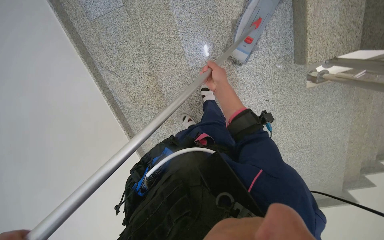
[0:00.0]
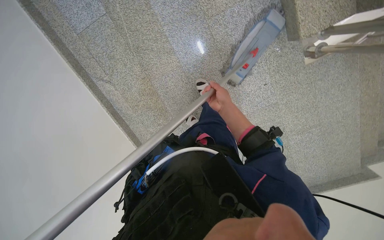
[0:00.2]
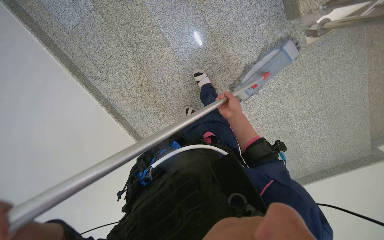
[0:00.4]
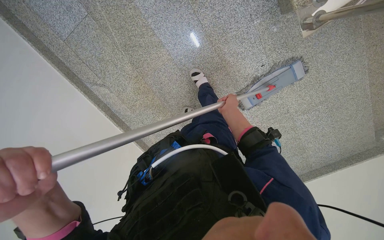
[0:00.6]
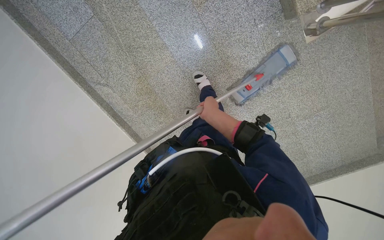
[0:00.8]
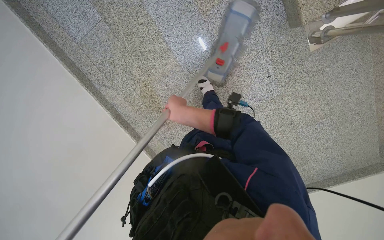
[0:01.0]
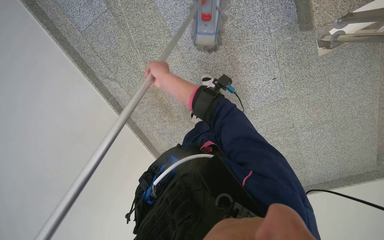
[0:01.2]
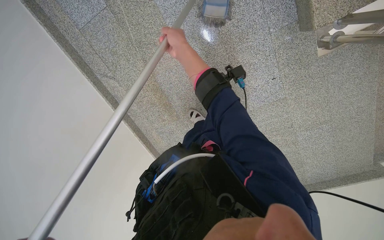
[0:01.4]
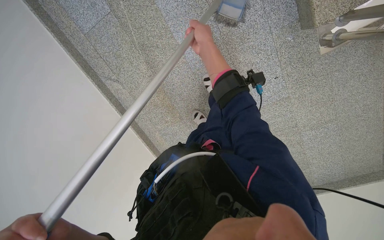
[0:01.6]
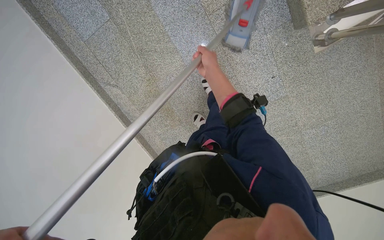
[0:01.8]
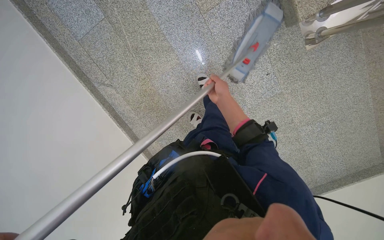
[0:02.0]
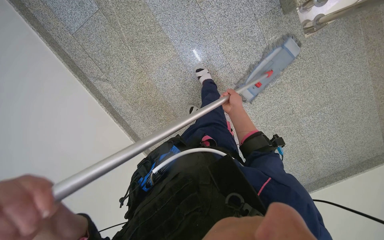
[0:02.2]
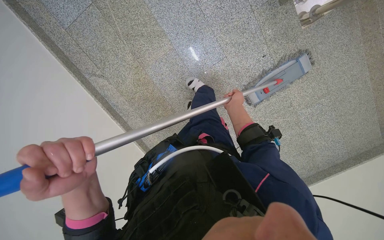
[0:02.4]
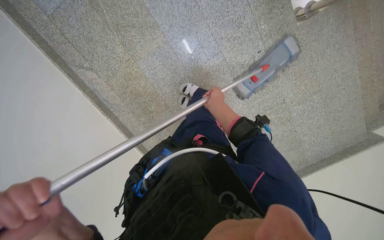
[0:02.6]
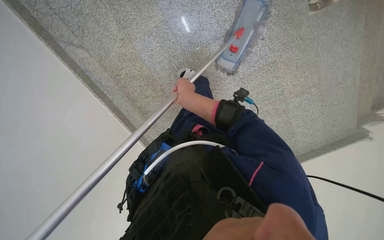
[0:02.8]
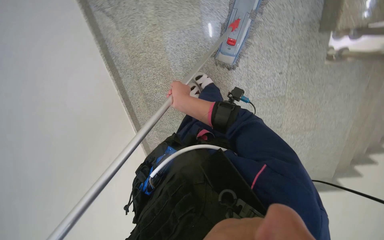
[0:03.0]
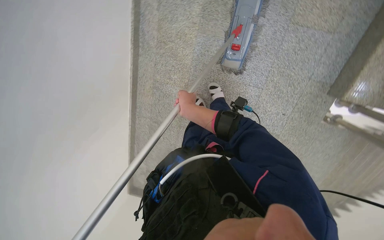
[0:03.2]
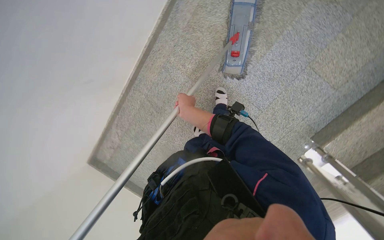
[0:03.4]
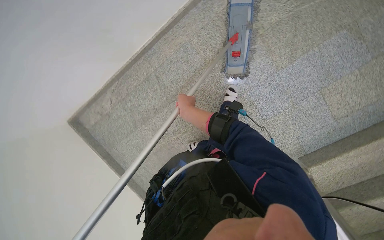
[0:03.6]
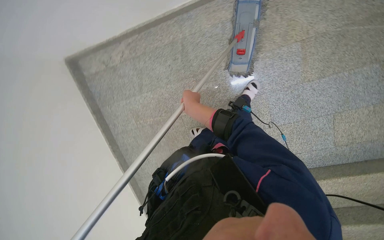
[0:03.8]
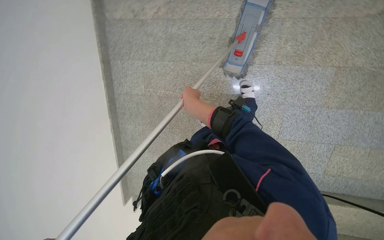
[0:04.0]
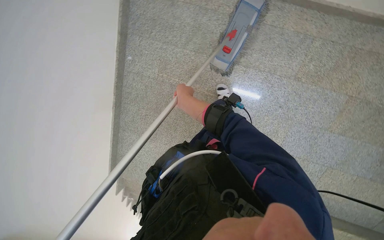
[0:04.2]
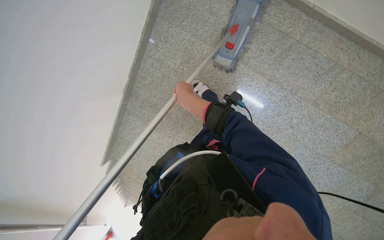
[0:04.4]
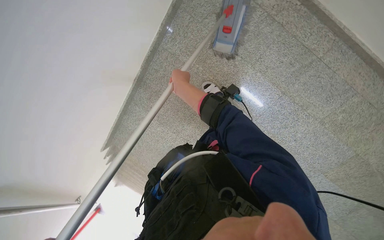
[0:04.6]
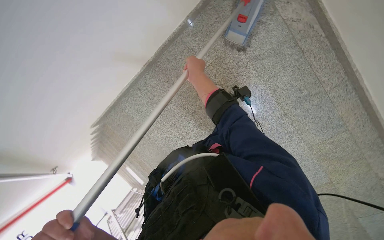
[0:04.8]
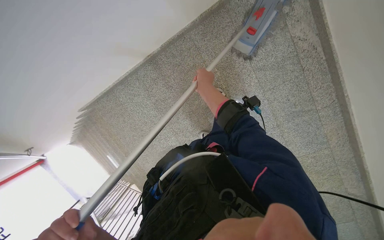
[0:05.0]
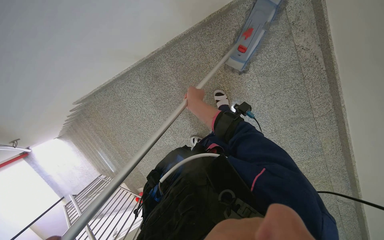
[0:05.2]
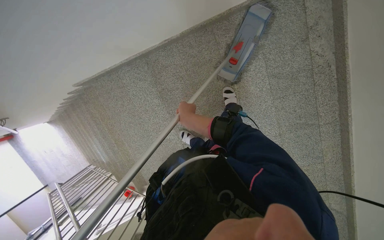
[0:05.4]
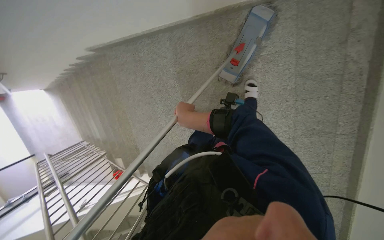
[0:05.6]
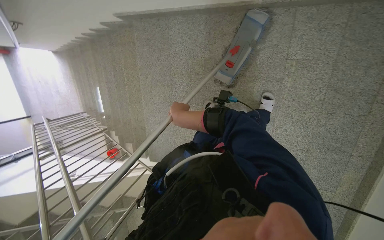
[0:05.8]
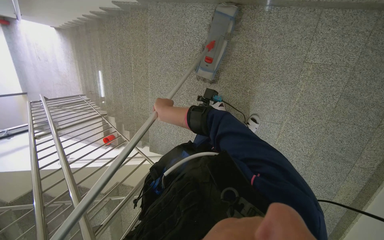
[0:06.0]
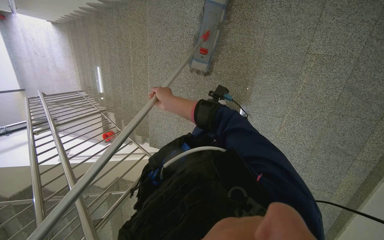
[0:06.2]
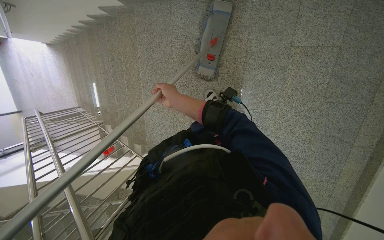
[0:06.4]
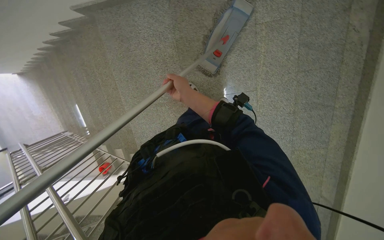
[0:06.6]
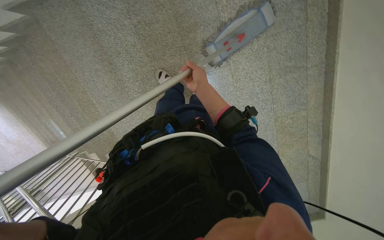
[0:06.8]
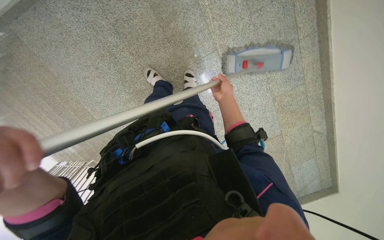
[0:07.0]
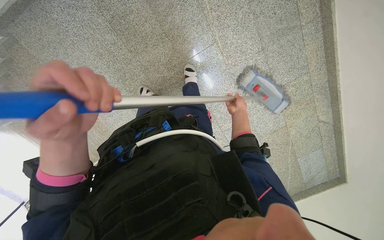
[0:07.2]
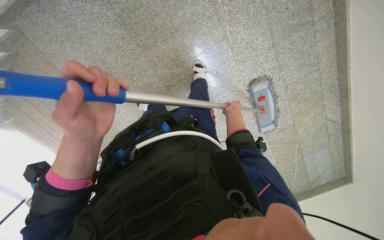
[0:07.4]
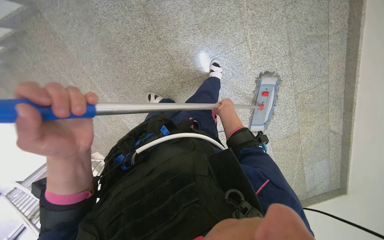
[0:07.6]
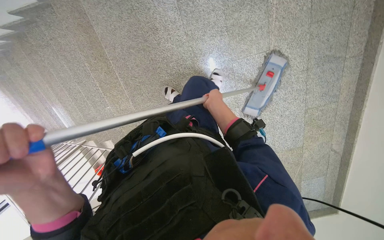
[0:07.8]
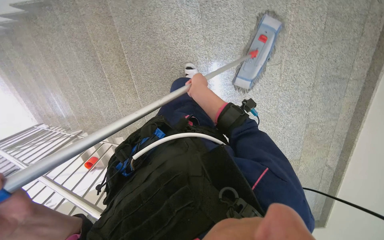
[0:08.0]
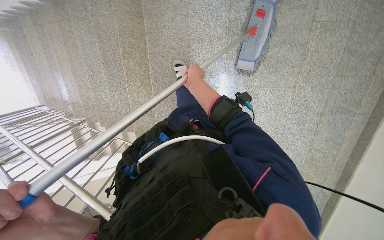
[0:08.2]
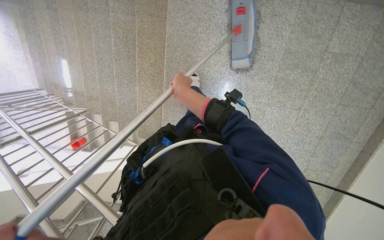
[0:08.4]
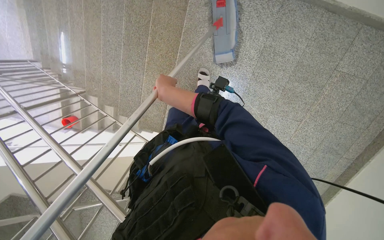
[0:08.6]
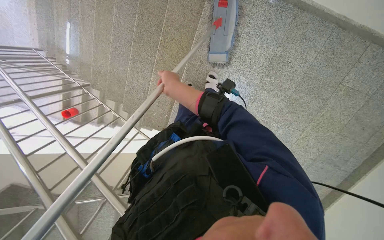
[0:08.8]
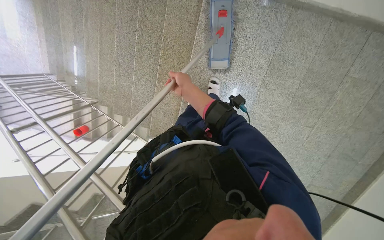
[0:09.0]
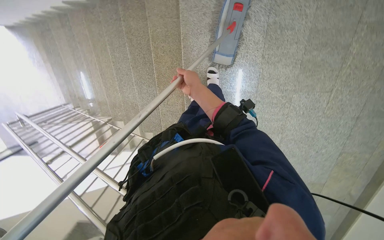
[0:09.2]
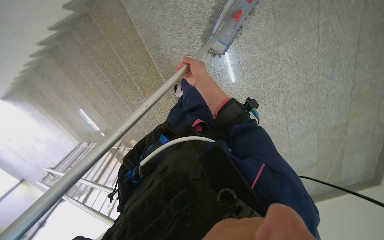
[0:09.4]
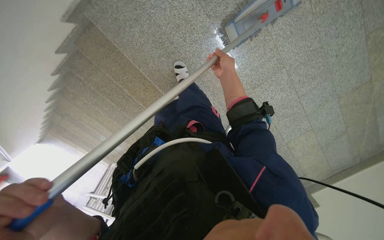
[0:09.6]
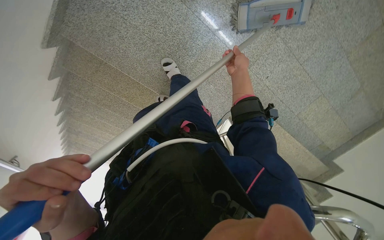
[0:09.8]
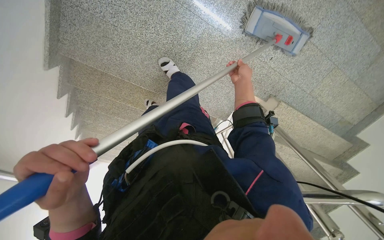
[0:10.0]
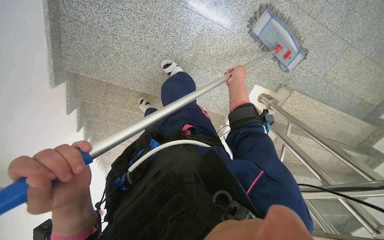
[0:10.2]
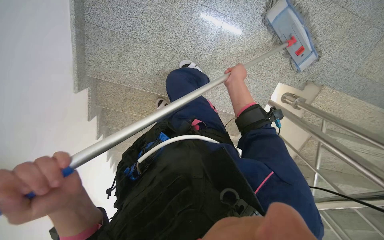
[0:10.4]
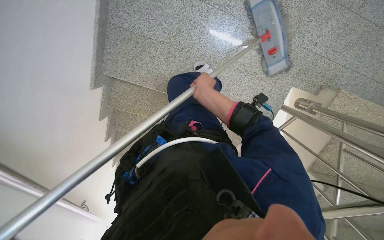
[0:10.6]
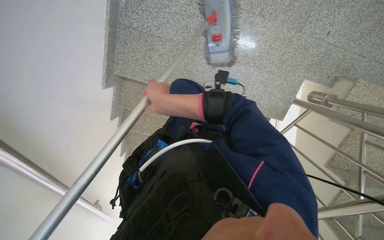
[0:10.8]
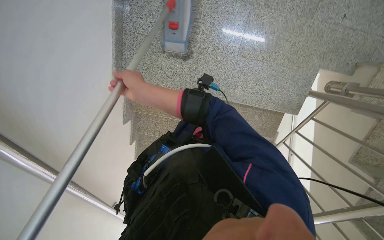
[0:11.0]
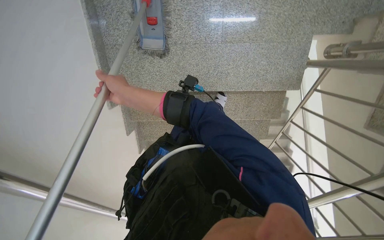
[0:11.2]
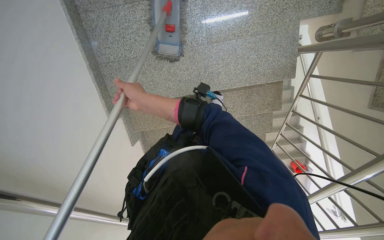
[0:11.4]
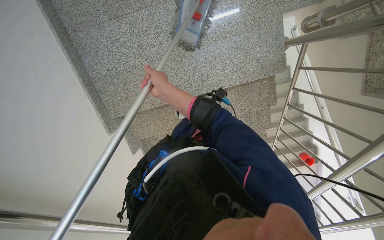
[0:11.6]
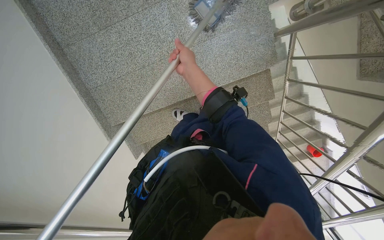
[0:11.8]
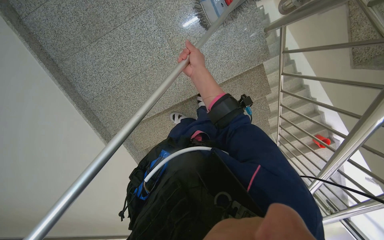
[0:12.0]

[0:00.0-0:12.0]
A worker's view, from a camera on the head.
Job: mopping floor.
The whole recording: Mopping staircase floor. The worker cleans and reattaches the mop head to continue mopping the staircase floor.
0:00.0 to 0:01.6: The right hand travels to the left and back again, some 15 cm each way.
0:01.6 to 0:03.0: The right hand travels down the picture by some 40 cm.
0:03.0 to 0:04.4: The camera is carried about 50 cm. The view swings about 35 degrees to the right. The scene turns roughly 120 degrees clockwise in the picture.
0:04.4 to 0:06.0: The head travels about 70 cm. The camera sweeps to the right, by some 30 degrees. Everything in view rotates about 70 degrees clockwise.
0:06.0 to 0:07.6: The scene rotates counterclockwise by about 35 degrees.
0:07.6 to 0:09.0: The camera is carried approximately 70 cm. The scene turns approximately 35 degrees clockwise in the picture.
0:09.0 to 0:10.4: The camera sweeps to the left, by some 35 degrees. The view tilts approximately 10 degrees downward. The scene turns approximately 80 degrees counterclockwise in the picture.

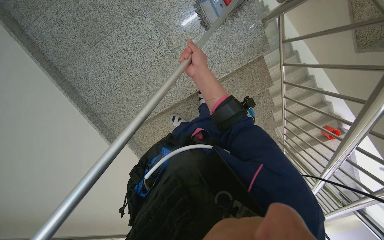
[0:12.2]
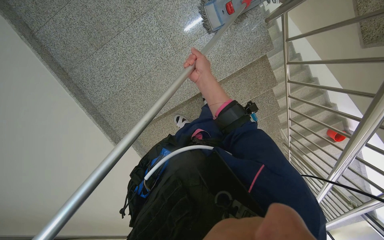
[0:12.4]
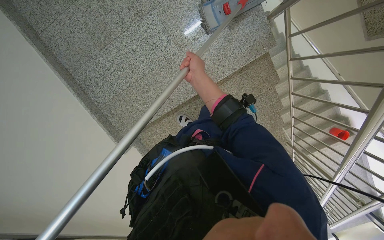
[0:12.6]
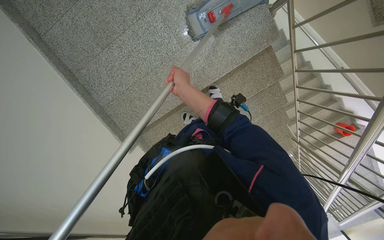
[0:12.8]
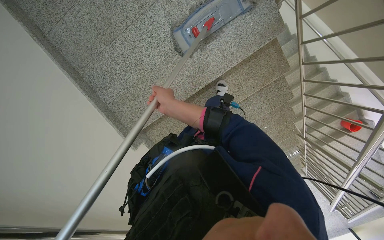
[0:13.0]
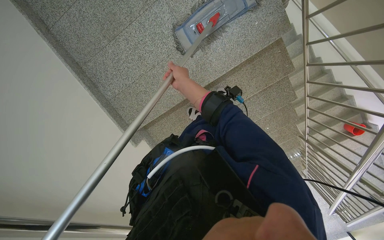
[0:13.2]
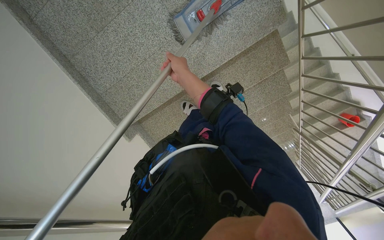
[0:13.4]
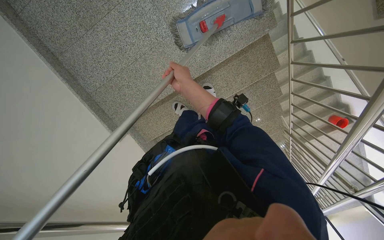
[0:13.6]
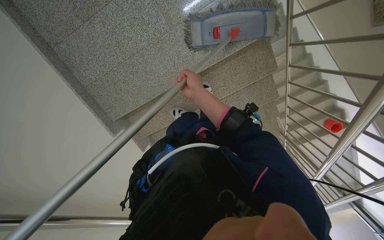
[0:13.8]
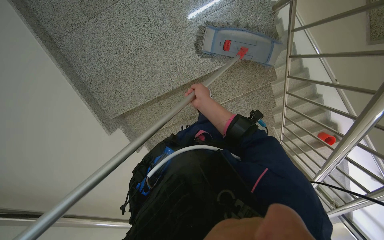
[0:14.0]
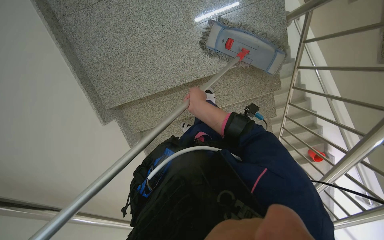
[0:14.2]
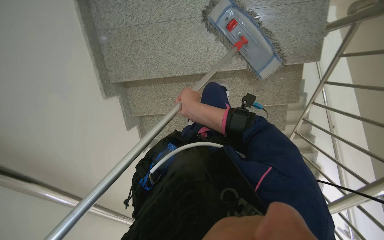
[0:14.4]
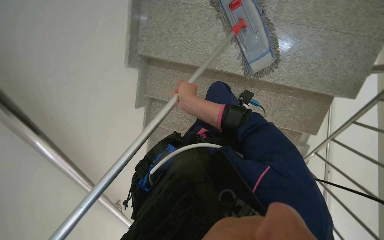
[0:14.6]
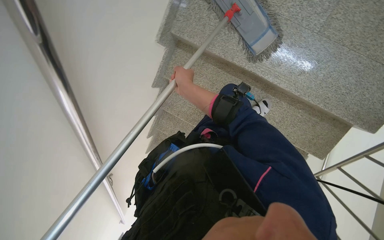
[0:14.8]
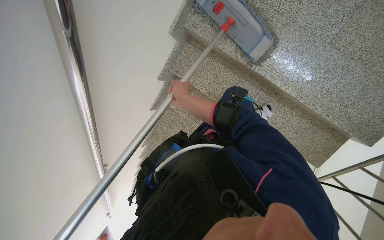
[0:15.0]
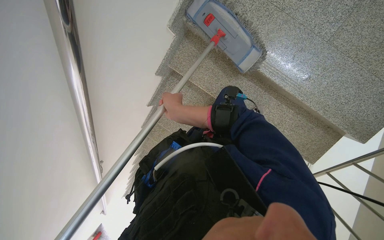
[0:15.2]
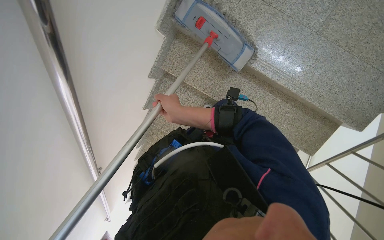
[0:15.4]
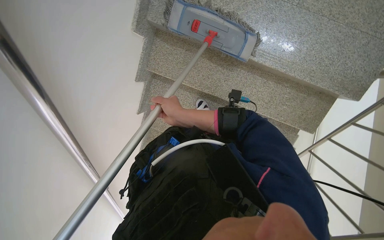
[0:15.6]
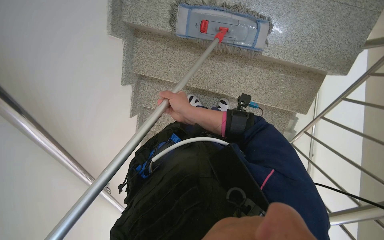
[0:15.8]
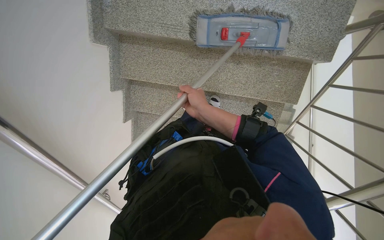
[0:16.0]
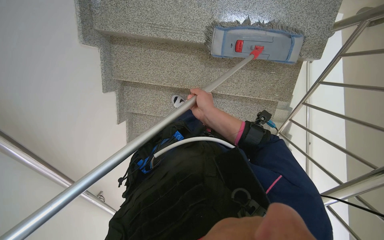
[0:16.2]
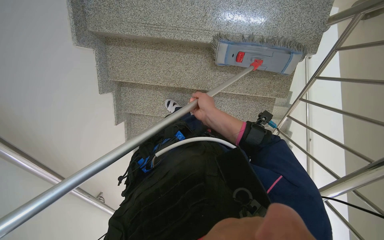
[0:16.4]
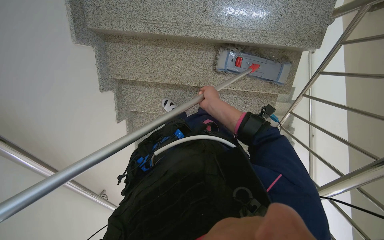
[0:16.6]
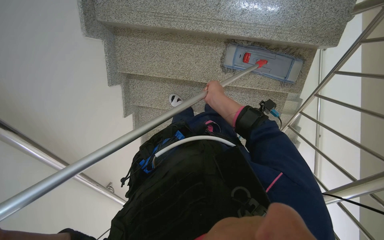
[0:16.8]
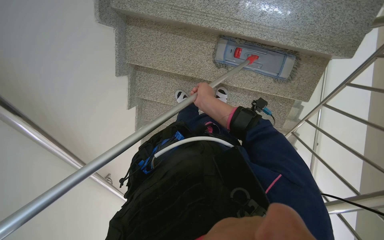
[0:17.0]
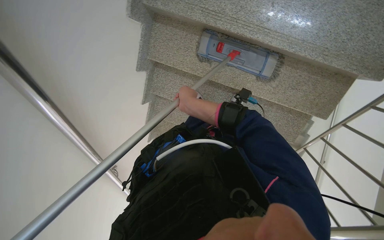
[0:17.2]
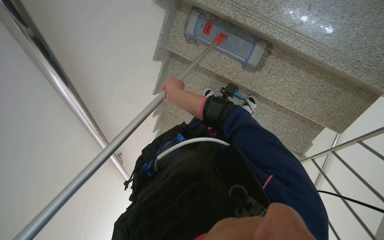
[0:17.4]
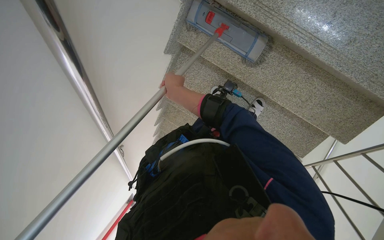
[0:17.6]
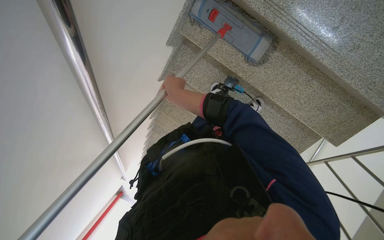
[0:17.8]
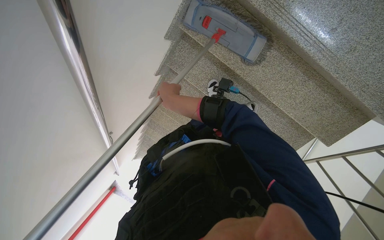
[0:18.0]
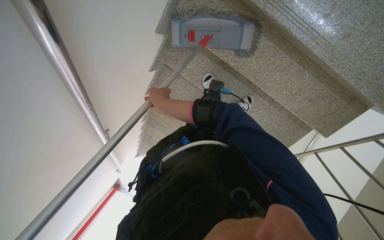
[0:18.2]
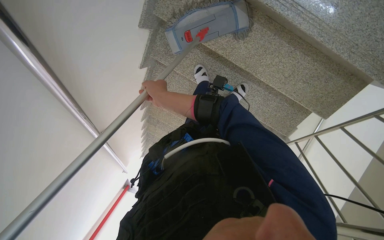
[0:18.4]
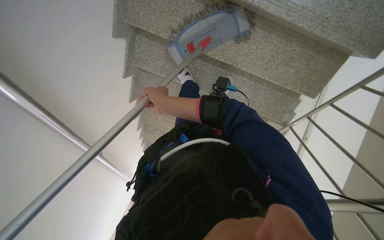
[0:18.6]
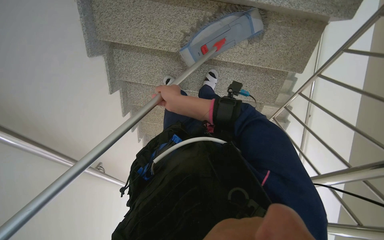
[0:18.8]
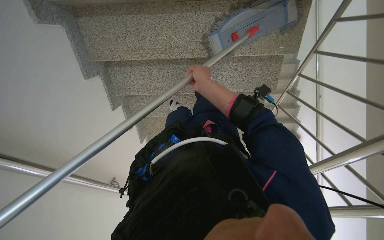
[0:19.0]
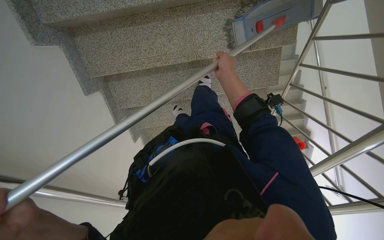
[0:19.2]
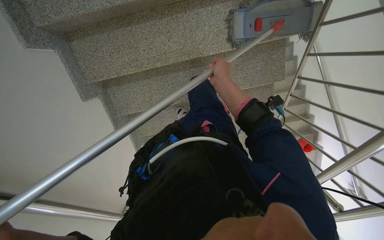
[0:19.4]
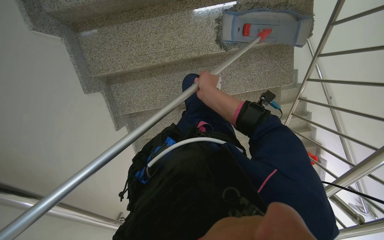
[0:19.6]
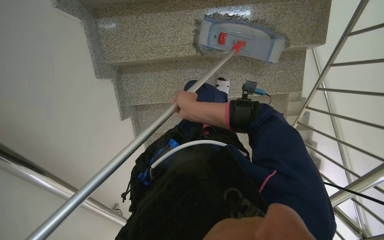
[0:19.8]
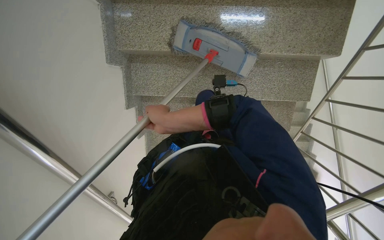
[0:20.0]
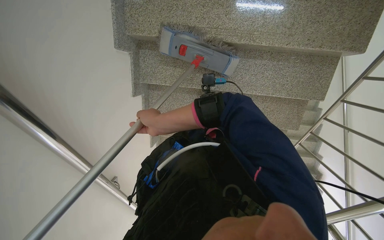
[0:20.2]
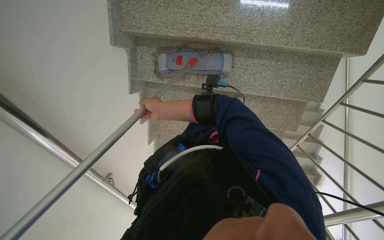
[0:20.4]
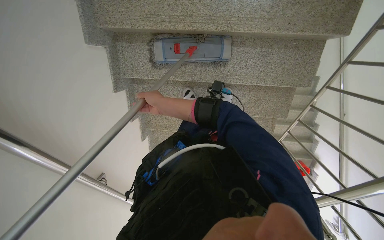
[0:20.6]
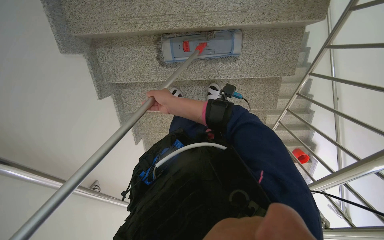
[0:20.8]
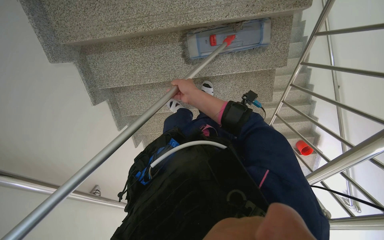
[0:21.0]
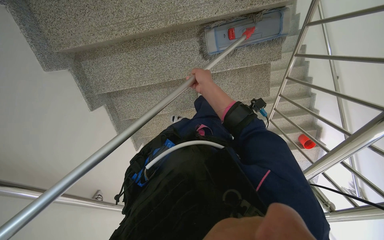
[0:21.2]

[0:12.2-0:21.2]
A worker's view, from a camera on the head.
Job: mopping floor.
The whole recording: Mopping staircase floor. The worker cleans and reattaches the mop head to continue mopping the staircase floor.
0:16.6 to 0:18.2: The view tips downward by approximately 15 degrees. The scene rotates clockwise by roughly 25 degrees. The right hand travels to the left by roughly 50 cm.
0:18.2 to 0:19.8: Everything in view rotates about 40 degrees counterclockwise.
0:19.8 to 0:21.2: The right hand travels farther from the camera by some 15 cm, and reaches roughly 15 cm to the left, then returns.